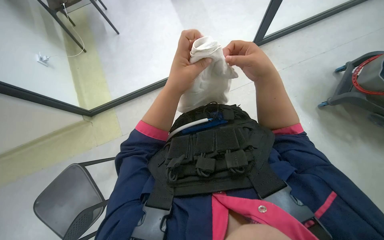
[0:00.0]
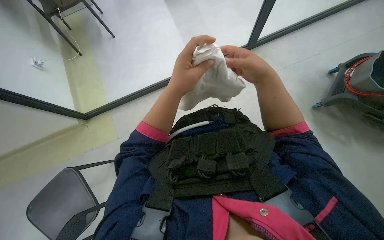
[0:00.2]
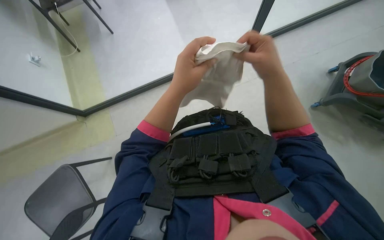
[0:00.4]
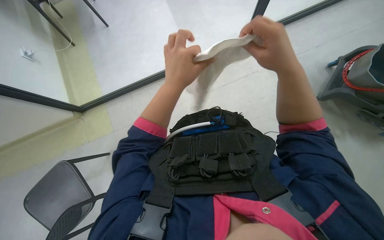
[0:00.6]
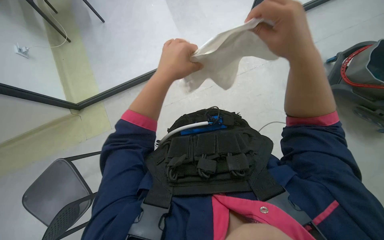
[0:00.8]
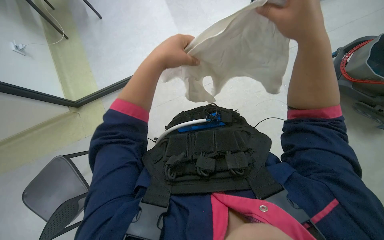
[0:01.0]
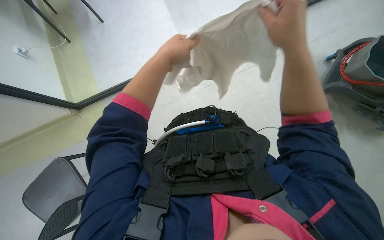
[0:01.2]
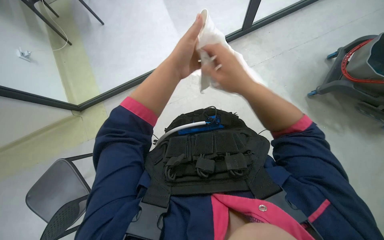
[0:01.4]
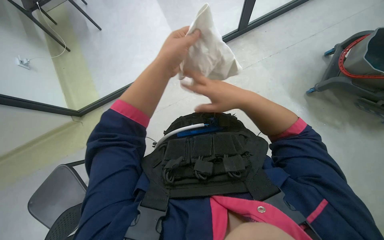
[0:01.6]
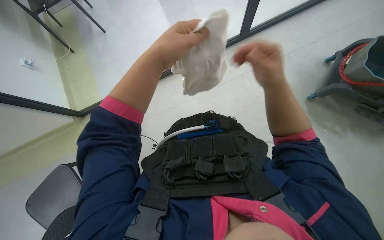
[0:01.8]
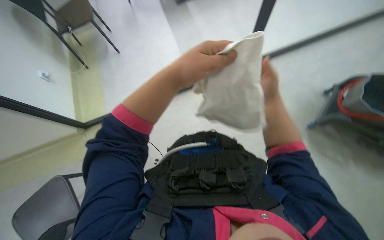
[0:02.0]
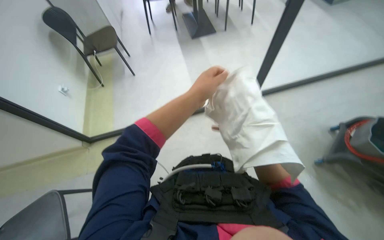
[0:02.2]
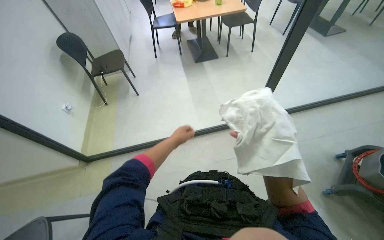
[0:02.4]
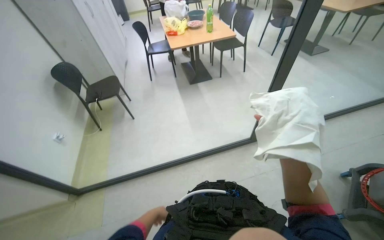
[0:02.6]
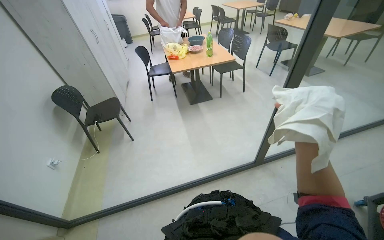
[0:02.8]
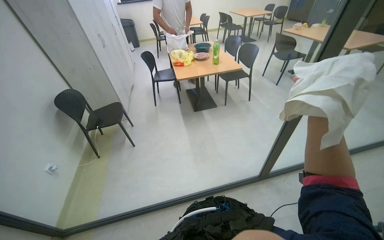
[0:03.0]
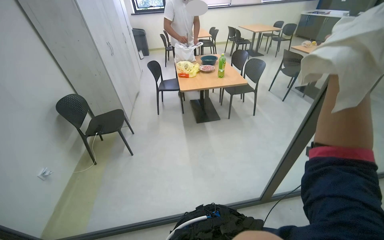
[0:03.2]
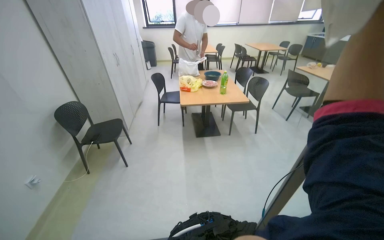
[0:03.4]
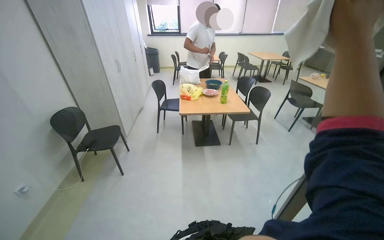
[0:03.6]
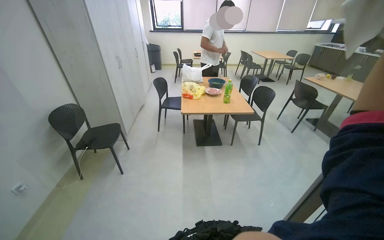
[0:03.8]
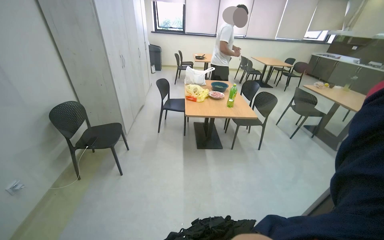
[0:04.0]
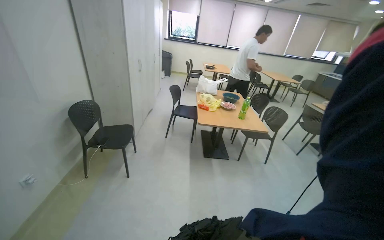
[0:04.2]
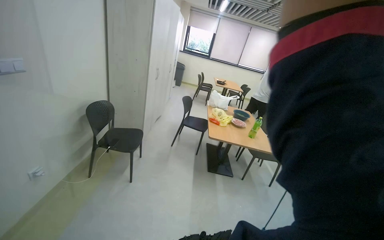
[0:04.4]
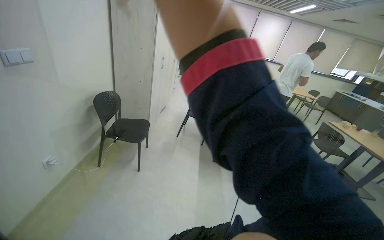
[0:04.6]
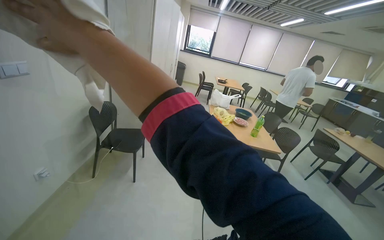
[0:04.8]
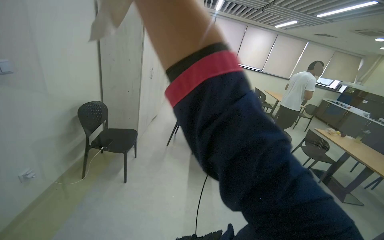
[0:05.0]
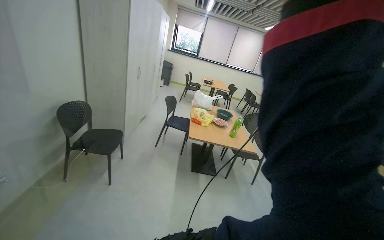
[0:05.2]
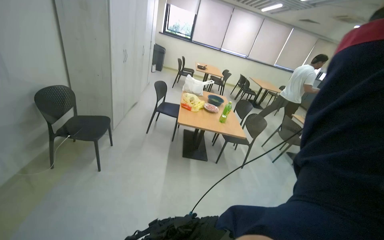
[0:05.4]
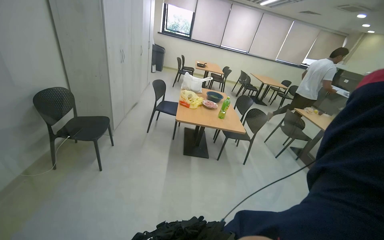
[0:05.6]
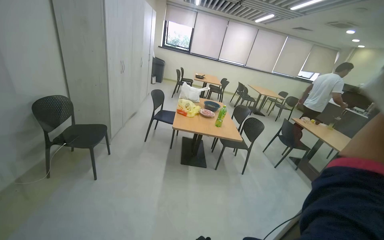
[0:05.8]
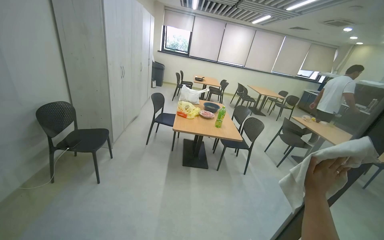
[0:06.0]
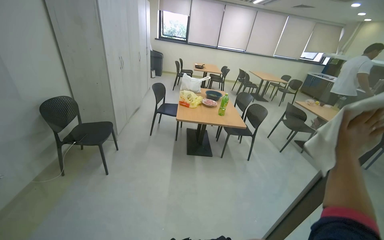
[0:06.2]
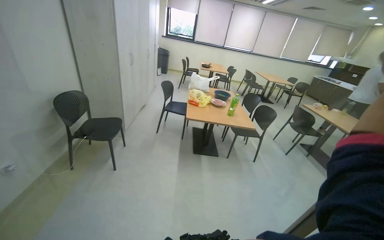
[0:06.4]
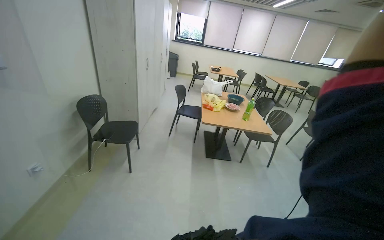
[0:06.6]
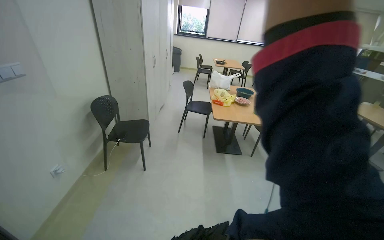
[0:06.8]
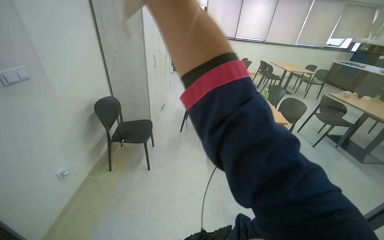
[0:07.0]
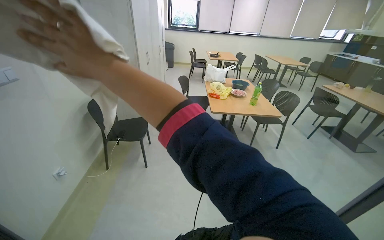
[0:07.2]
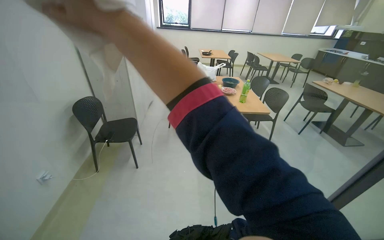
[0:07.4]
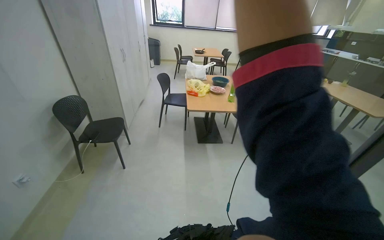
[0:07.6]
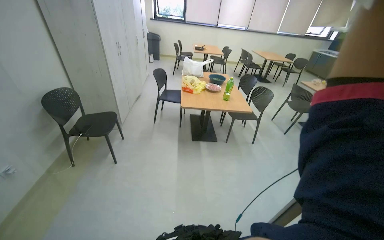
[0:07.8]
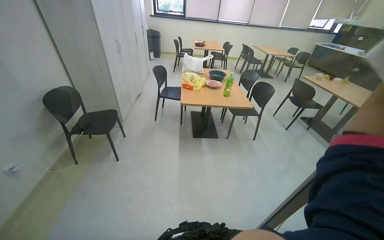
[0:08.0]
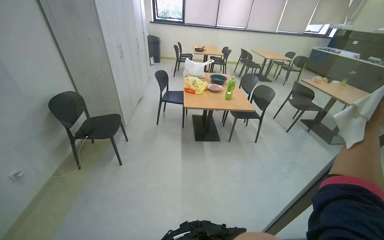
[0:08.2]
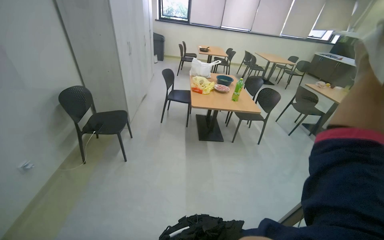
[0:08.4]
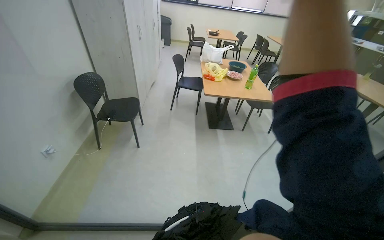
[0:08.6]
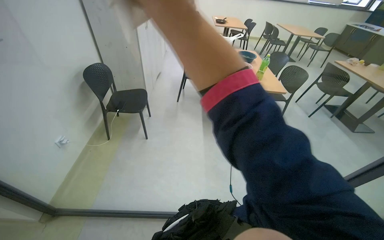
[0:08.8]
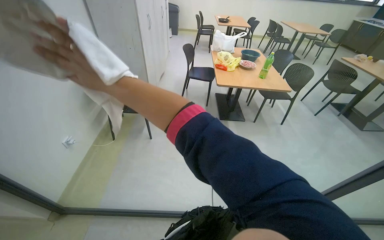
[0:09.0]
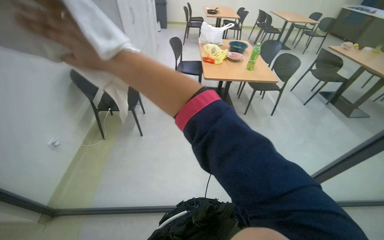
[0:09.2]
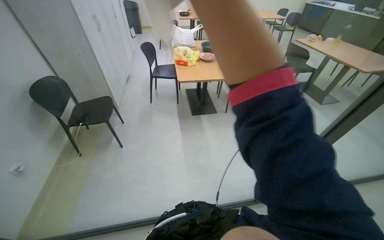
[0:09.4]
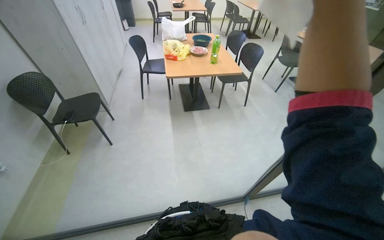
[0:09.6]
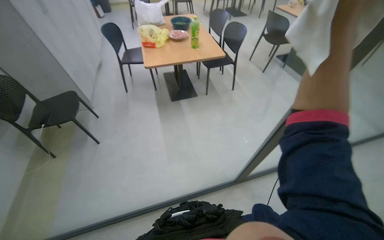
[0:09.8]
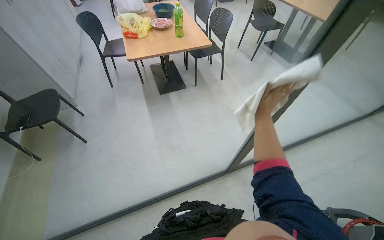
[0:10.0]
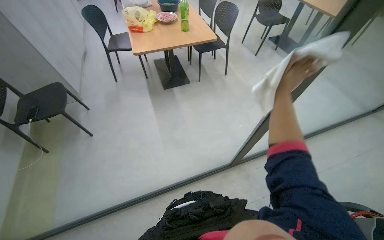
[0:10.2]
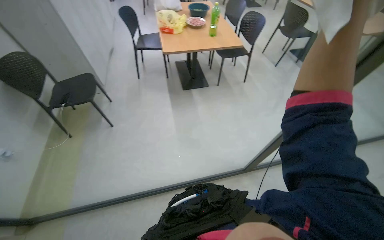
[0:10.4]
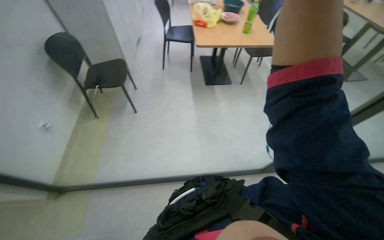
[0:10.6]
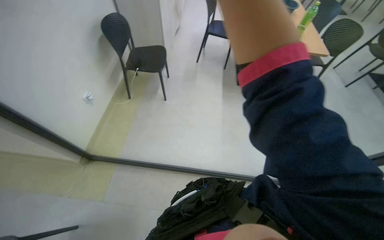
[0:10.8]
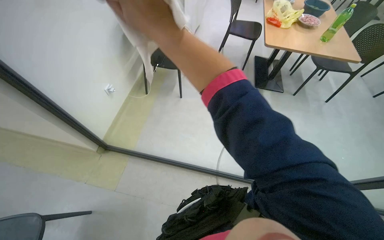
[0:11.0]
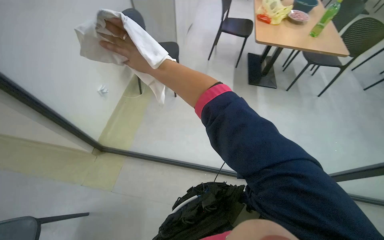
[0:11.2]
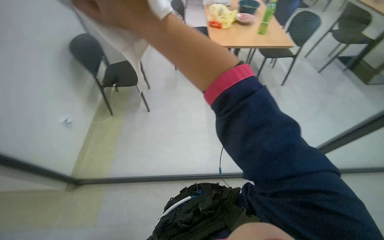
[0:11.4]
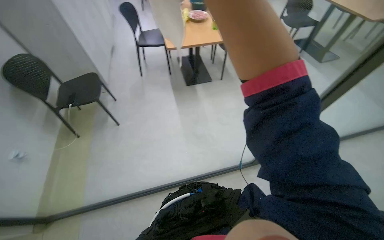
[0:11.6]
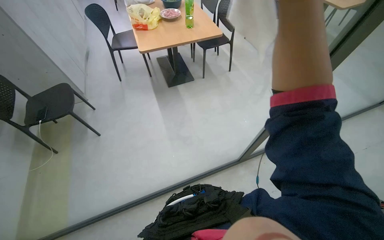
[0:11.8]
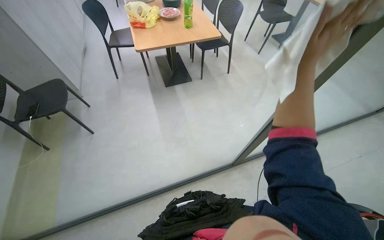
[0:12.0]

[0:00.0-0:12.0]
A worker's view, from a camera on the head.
Job: wiping surfaces.
The whole recording: Wiping glass partition. The worker wipes the glass partition with a white cloth.
0:00.0 to 0:01.6: The right hand reaches approximately 10 cm nearer to the camera, then returns.
0:01.6 to 0:03.0: The view tips upward by approximately 40 degrees.
0:03.0 to 0:04.4: The wearer looks about 15 degrees further upward. The scene rotates clockwise by approximately 25 degrees.
0:09.0 to 0:10.4: The view tilts roughly 15 degrees downward.

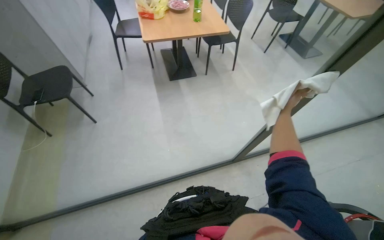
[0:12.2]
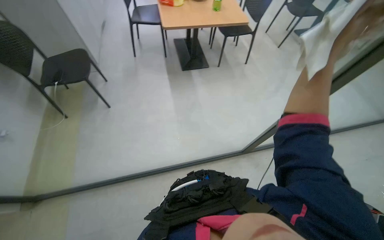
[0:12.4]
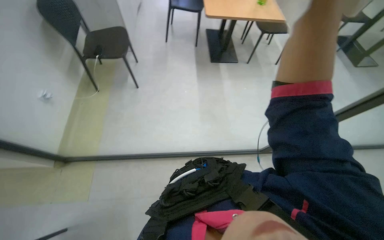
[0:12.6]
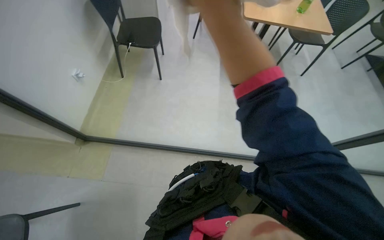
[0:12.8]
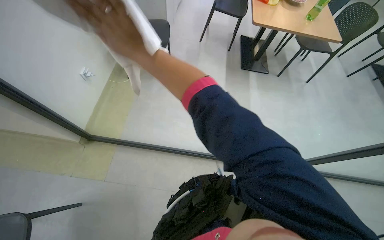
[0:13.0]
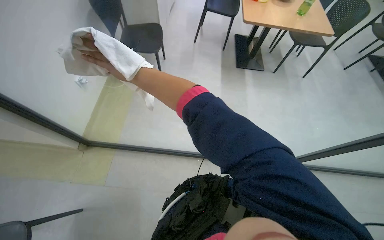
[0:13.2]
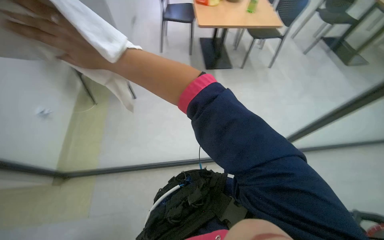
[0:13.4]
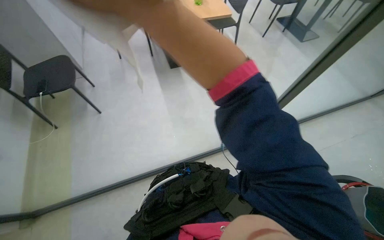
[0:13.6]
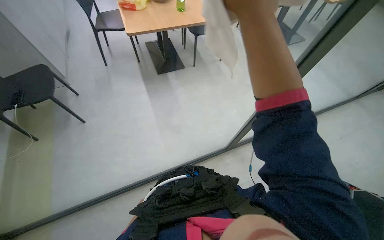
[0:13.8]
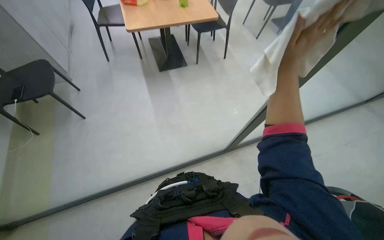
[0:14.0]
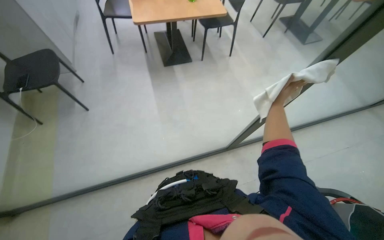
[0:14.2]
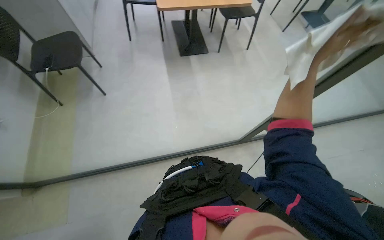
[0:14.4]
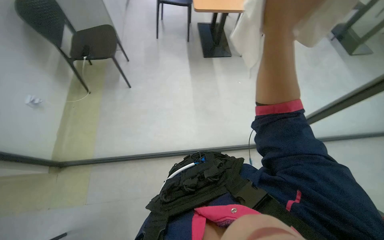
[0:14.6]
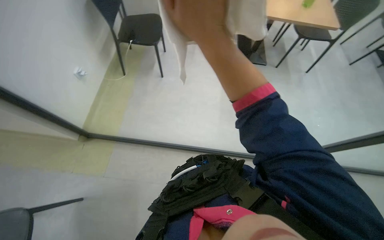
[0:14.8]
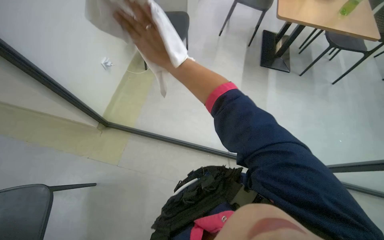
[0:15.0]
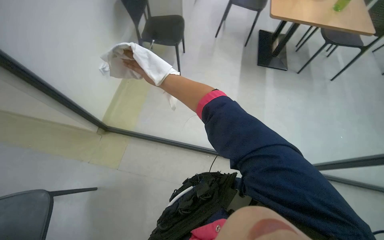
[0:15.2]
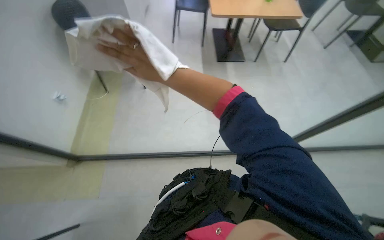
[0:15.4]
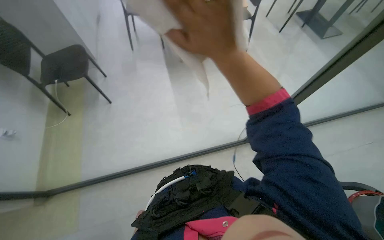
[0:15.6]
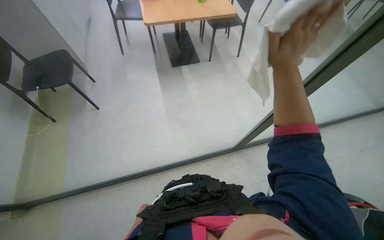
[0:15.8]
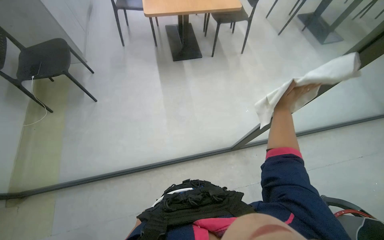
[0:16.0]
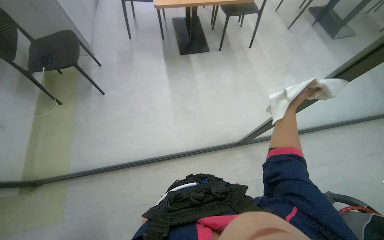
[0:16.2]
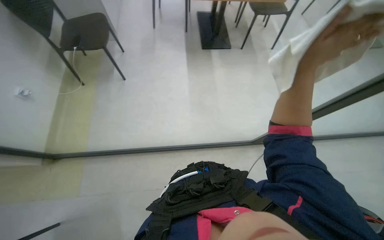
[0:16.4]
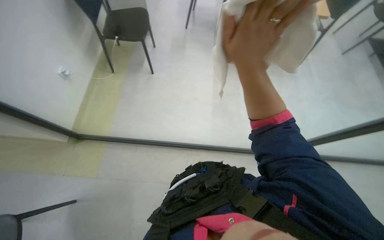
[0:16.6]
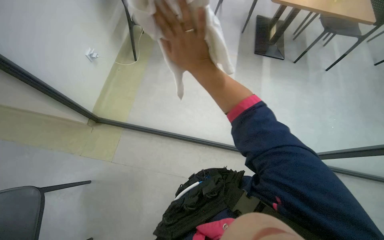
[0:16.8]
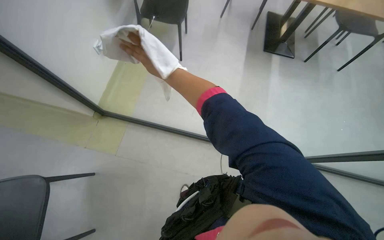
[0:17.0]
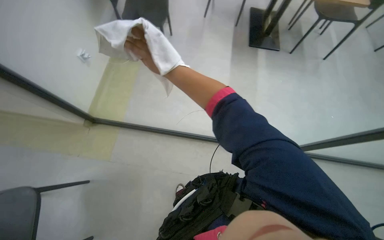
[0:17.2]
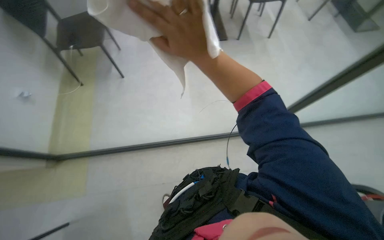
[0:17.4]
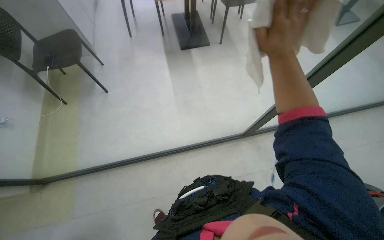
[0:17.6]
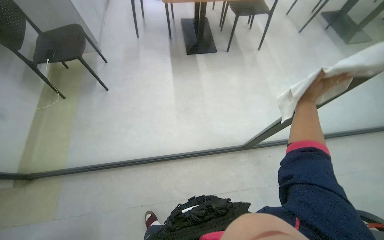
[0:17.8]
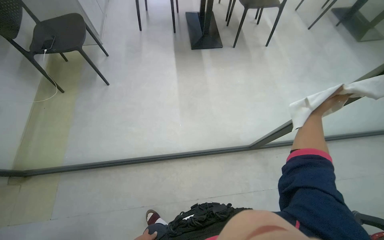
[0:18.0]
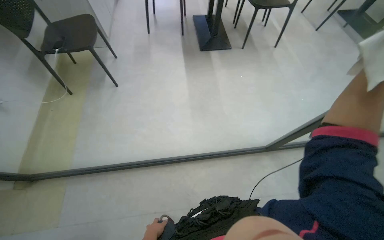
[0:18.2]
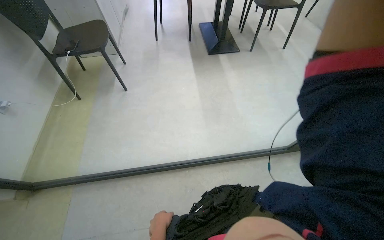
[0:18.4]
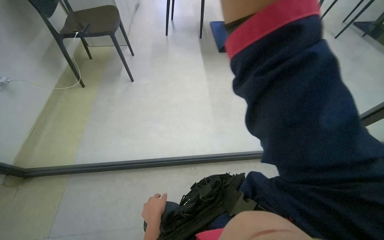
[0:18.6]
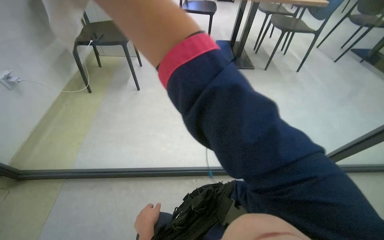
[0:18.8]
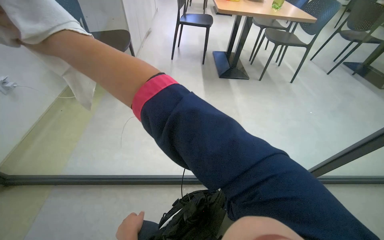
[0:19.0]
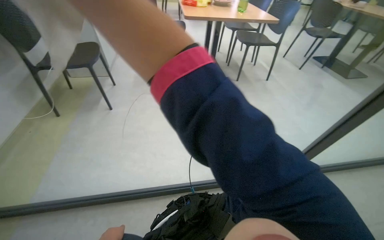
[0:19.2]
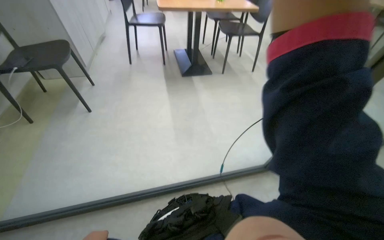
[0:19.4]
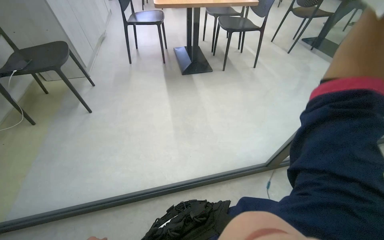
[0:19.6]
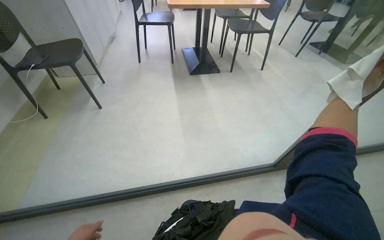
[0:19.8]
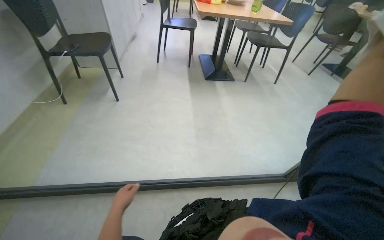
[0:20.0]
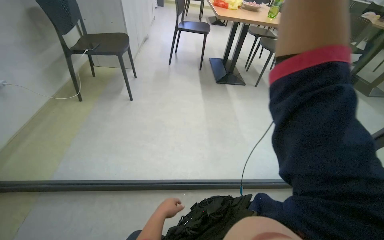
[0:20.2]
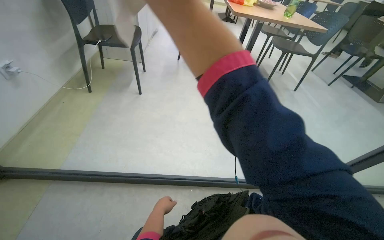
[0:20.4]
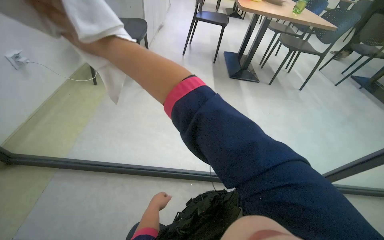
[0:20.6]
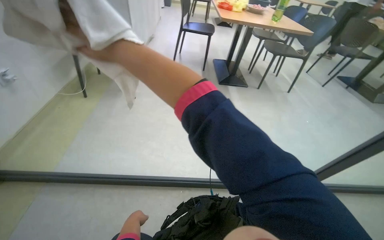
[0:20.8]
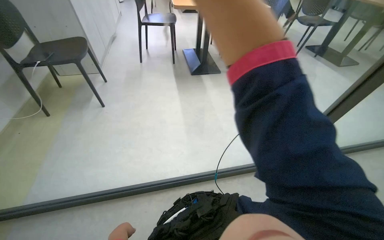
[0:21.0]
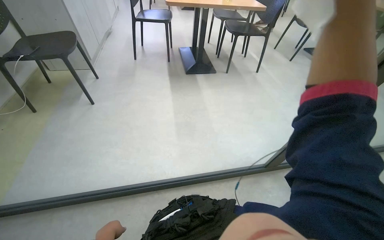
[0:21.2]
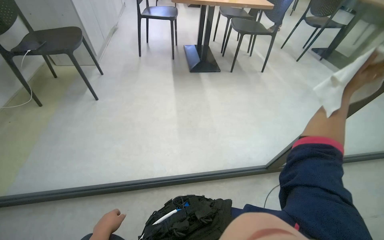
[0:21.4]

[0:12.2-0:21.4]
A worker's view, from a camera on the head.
Job: wiping surfaces.
The whole recording: Wiping glass partition. The worker wipes the glass partition with a white cloth.
0:12.2 to 0:13.8: The wearer moves roughly 40 cm.
0:13.8 to 0:15.2: The head turns to the left by some 35 degrees.
